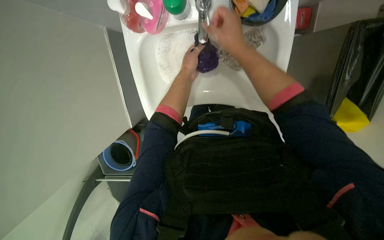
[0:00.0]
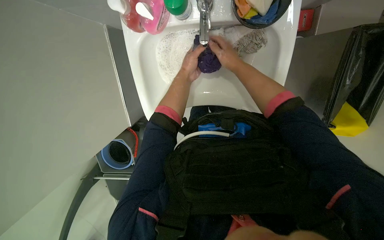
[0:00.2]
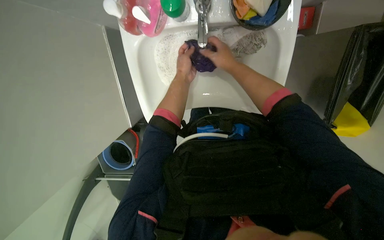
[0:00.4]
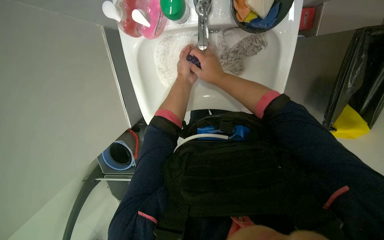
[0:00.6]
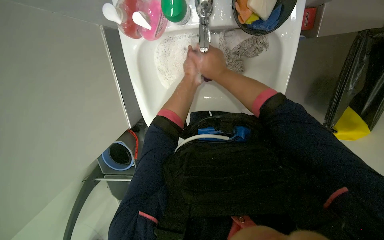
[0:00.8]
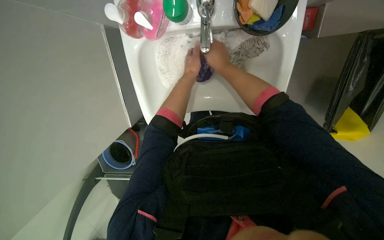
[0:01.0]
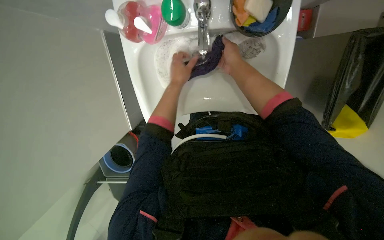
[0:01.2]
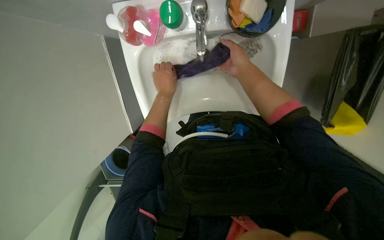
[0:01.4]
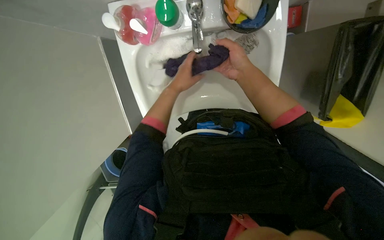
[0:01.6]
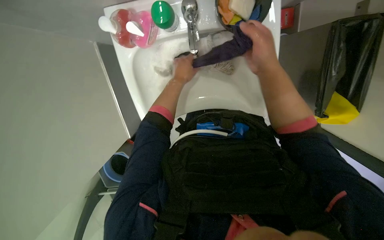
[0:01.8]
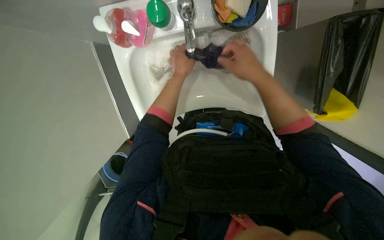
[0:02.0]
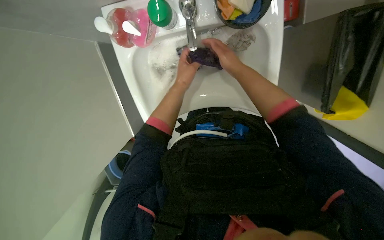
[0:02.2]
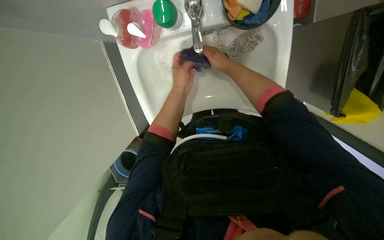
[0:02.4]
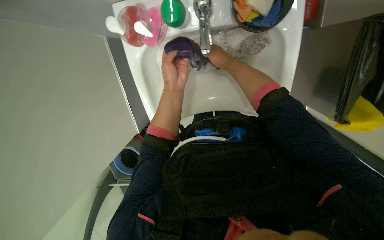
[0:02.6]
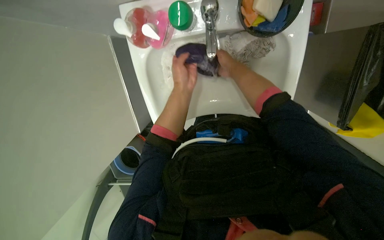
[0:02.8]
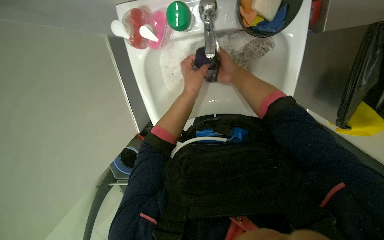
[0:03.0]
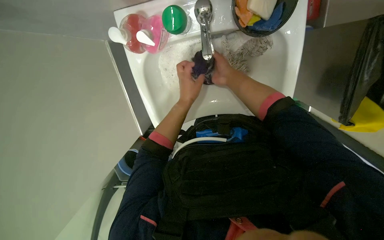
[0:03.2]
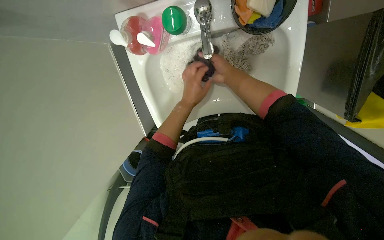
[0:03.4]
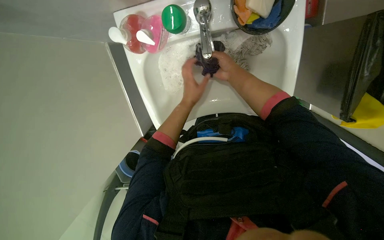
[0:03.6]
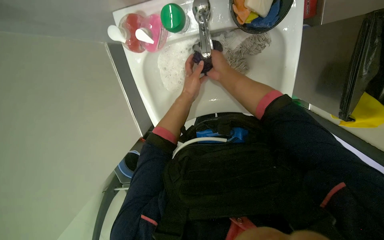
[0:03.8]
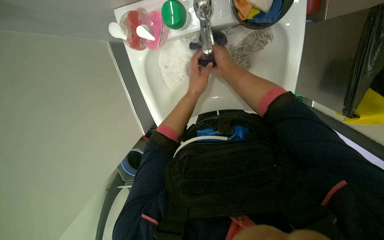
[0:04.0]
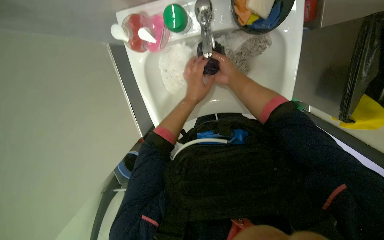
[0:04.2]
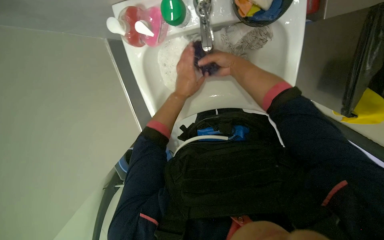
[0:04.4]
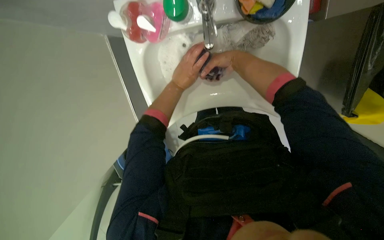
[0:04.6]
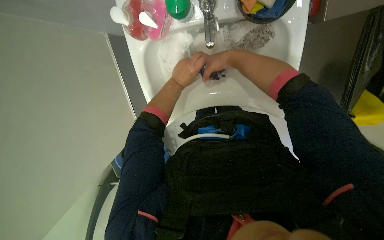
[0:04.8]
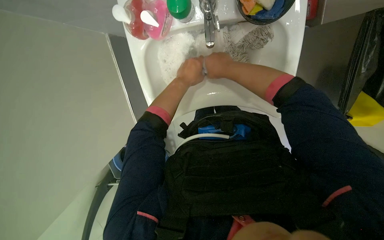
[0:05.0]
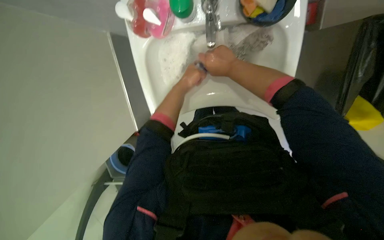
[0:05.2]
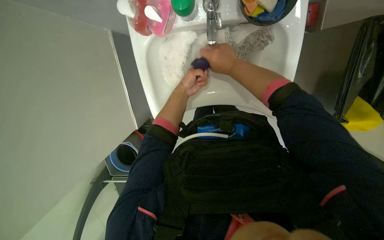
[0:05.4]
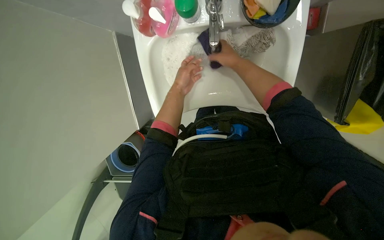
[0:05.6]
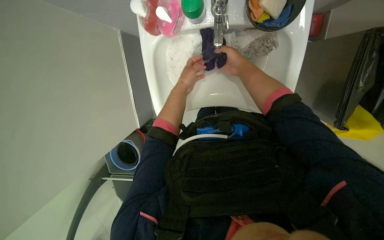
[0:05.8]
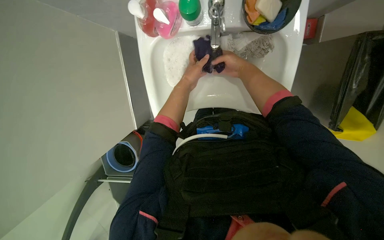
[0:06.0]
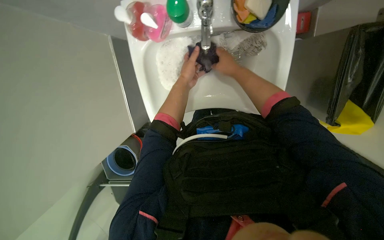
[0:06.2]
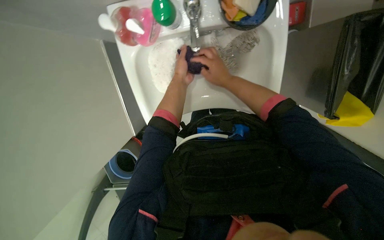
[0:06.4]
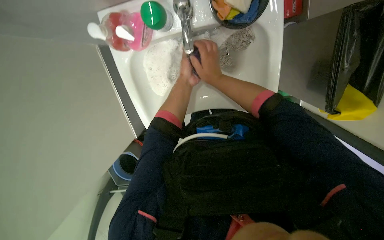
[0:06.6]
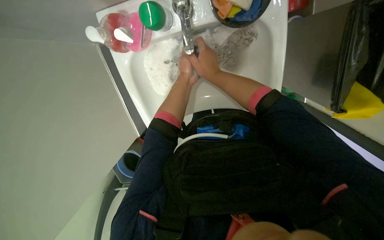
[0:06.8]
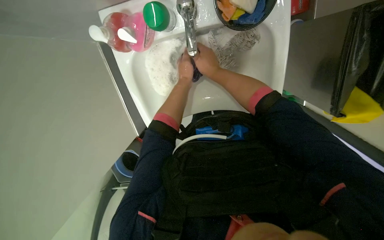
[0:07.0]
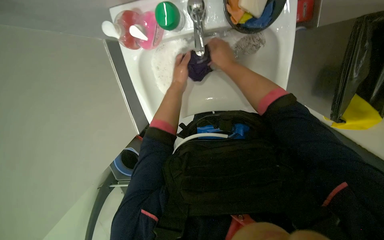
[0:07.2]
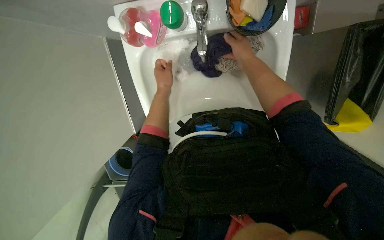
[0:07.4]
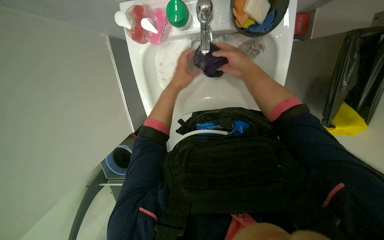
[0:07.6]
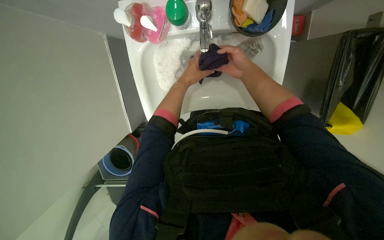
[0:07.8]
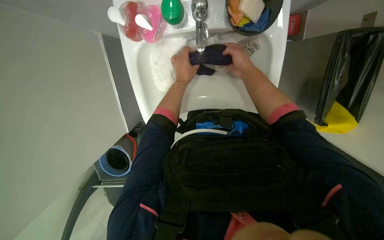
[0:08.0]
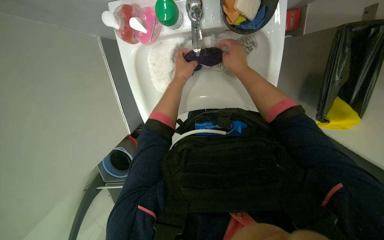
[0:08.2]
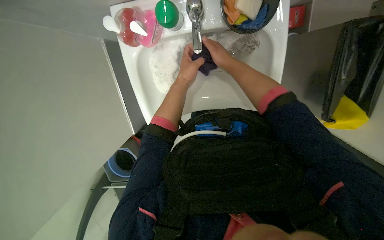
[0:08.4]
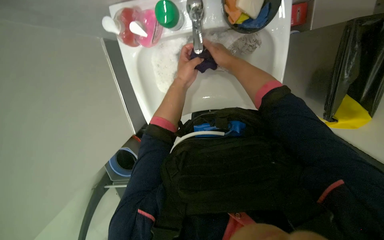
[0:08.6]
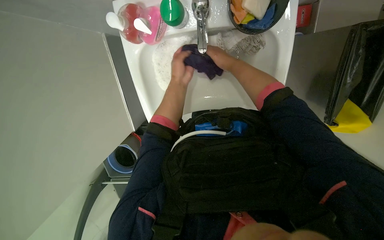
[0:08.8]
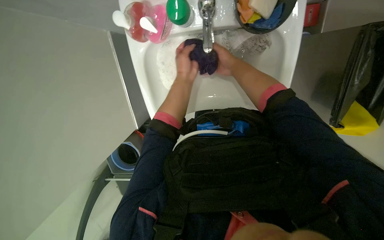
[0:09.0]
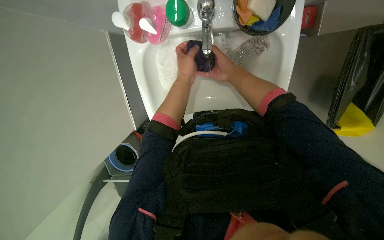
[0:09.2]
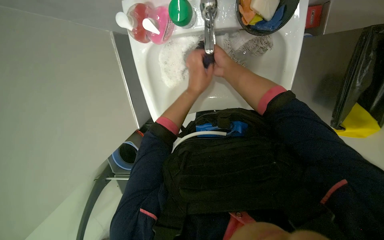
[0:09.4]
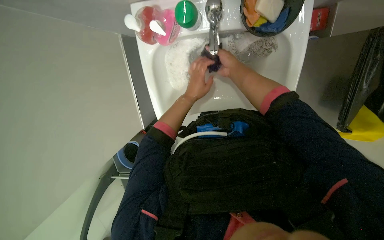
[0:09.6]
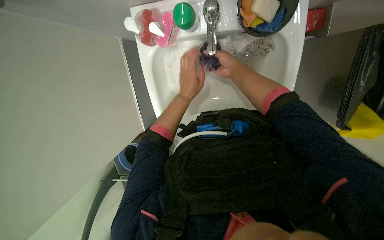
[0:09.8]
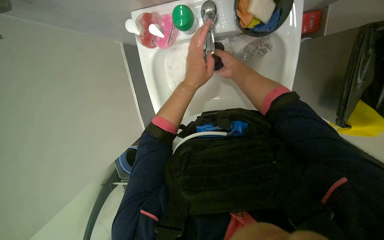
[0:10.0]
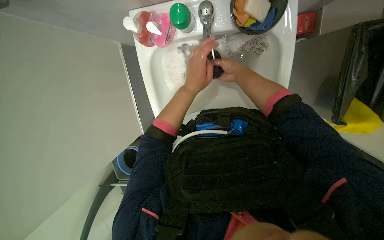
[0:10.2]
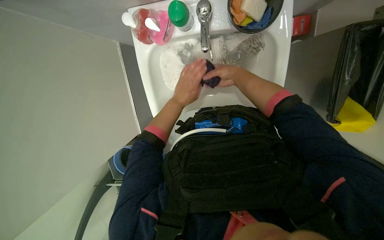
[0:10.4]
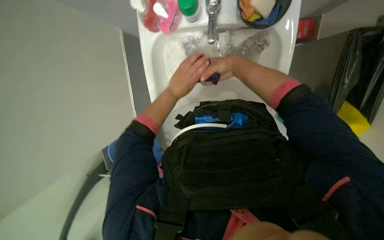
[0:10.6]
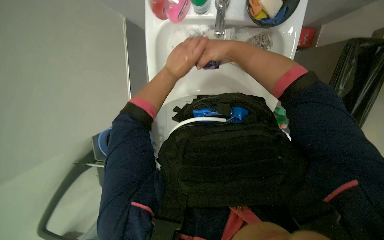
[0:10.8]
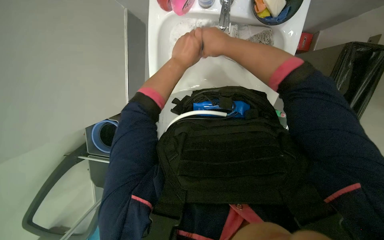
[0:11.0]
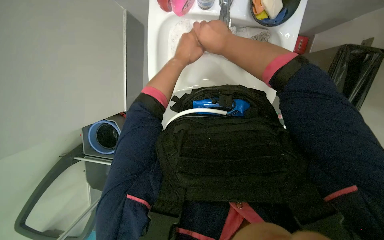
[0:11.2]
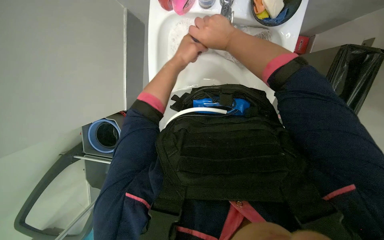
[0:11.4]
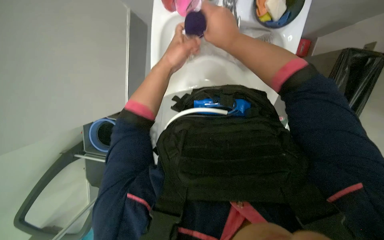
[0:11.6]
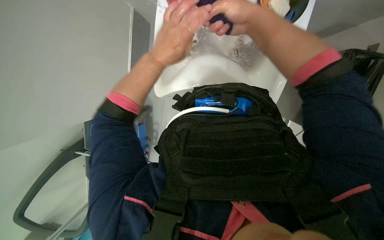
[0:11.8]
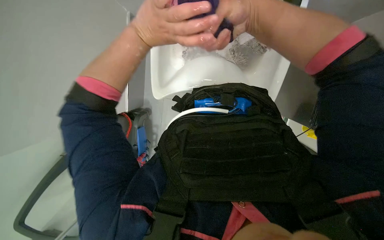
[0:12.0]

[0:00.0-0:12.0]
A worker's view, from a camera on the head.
Job: preparing cleaning supplies.
The whole recording: Washing cloths in sink. The worker washes a purple cloth in the sink, scrubbing and rinsing it.
0:01.6 to 0:03.0: The left hand reaches approximately 5 cm nearer to the camera, then returns, while the right hand goes roughly 10 cm farther from the camera.
0:03.0 to 0:04.4: The hands work in one place, with small movements.
0:04.4 to 0:06.0: The left hand moves some 5 cm nearer to the camera and comes back.
0:07.6 to 0:09.0: The hands stay close to where they were, moving slightly.
0:09.0 to 0:10.4: The left hand travels down the picture by approximately 10 cm.
0:10.4 to 0:12.0: Both hands move nearer to the camera, some 25 cm.

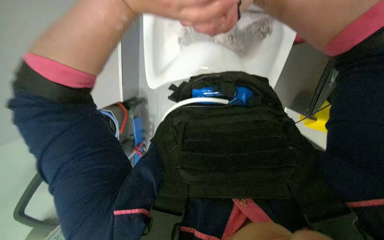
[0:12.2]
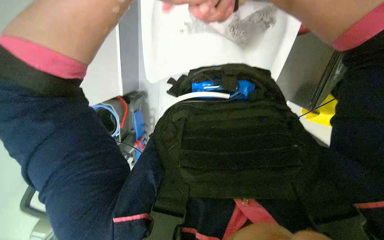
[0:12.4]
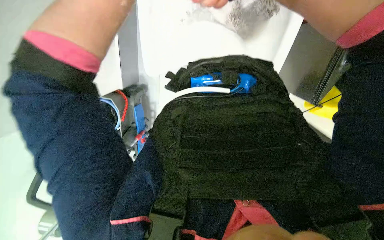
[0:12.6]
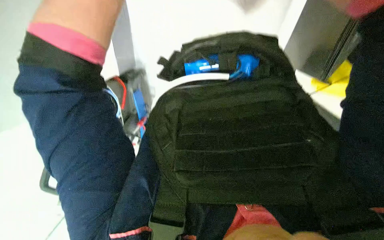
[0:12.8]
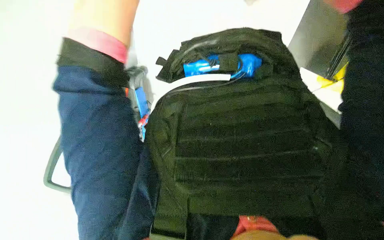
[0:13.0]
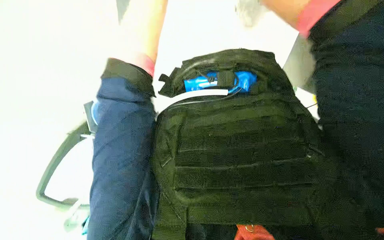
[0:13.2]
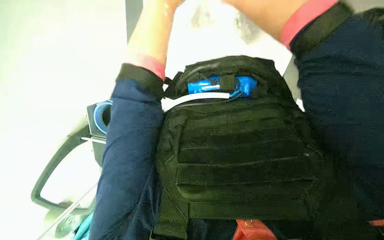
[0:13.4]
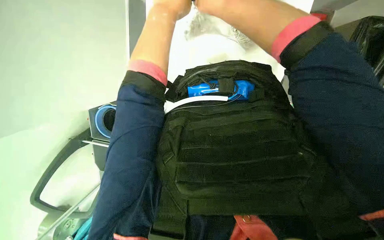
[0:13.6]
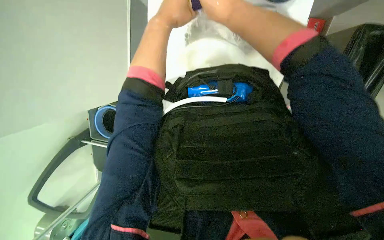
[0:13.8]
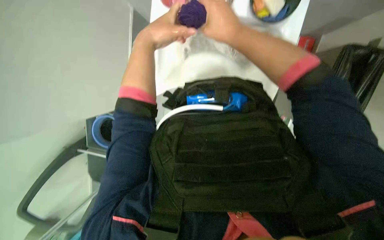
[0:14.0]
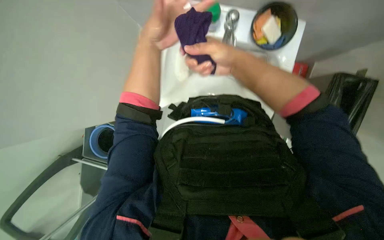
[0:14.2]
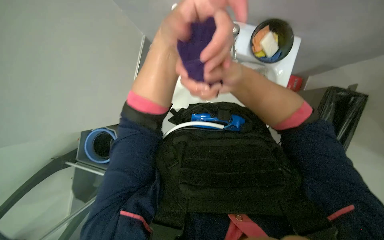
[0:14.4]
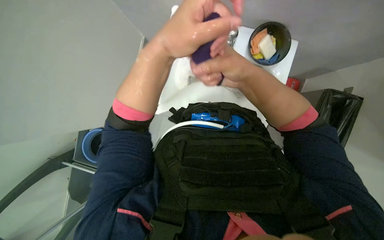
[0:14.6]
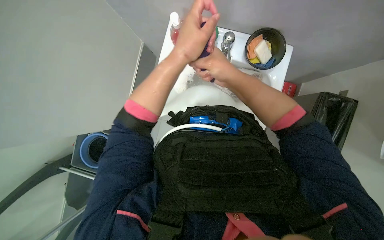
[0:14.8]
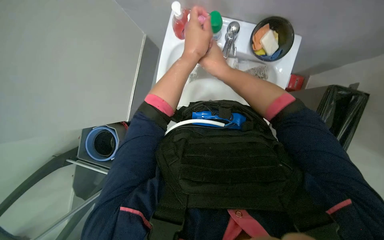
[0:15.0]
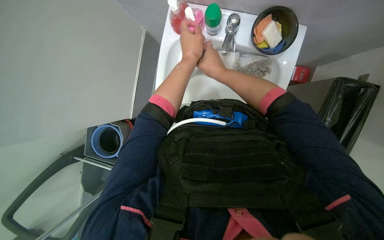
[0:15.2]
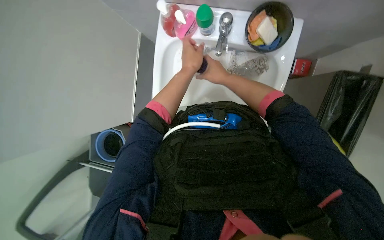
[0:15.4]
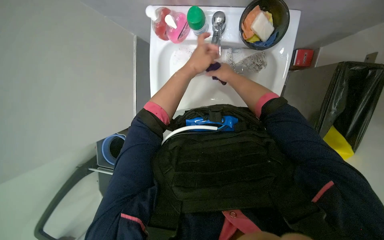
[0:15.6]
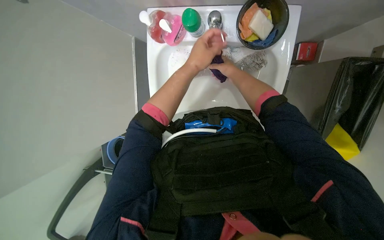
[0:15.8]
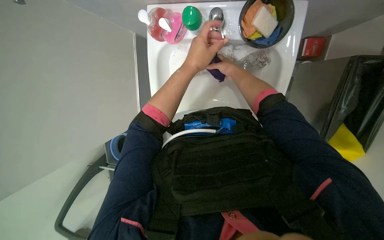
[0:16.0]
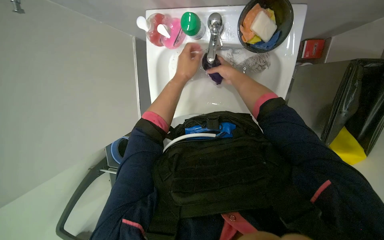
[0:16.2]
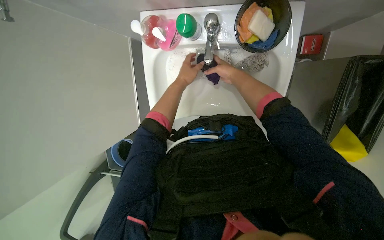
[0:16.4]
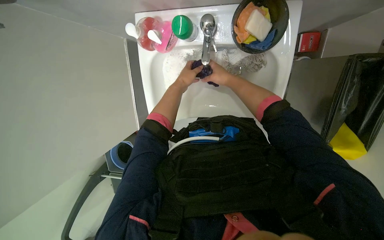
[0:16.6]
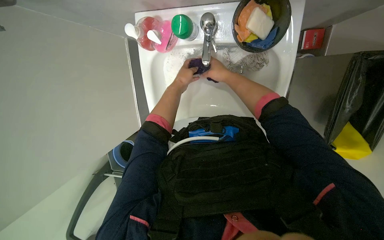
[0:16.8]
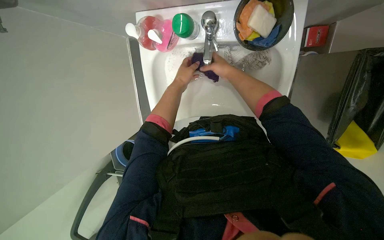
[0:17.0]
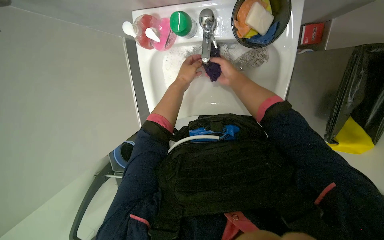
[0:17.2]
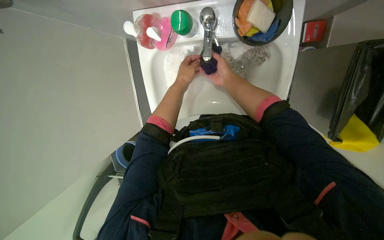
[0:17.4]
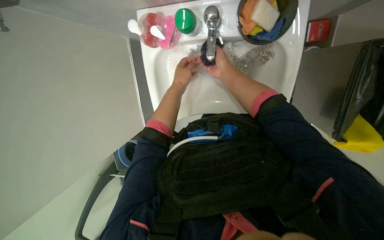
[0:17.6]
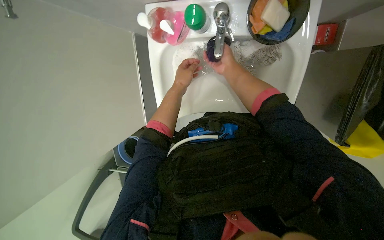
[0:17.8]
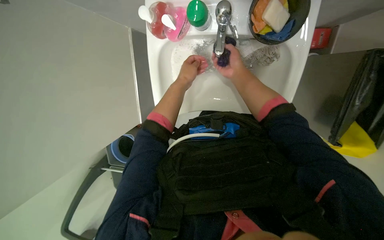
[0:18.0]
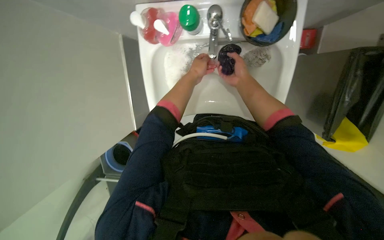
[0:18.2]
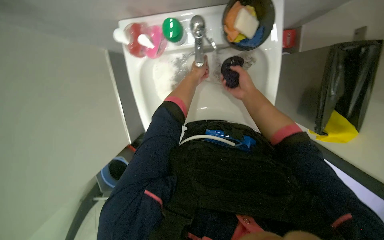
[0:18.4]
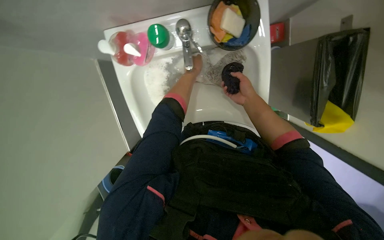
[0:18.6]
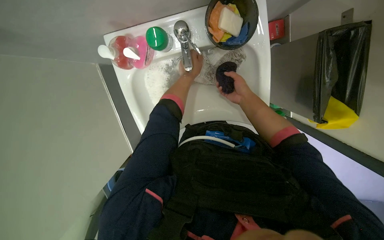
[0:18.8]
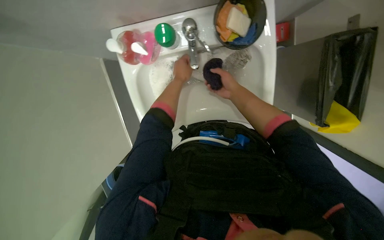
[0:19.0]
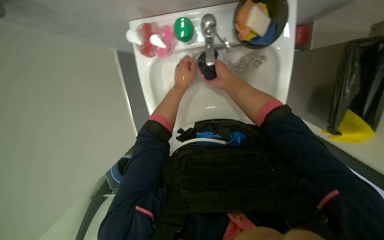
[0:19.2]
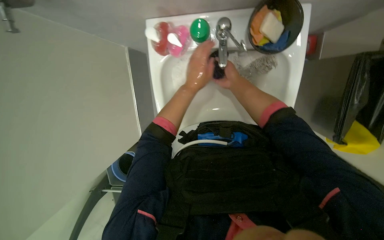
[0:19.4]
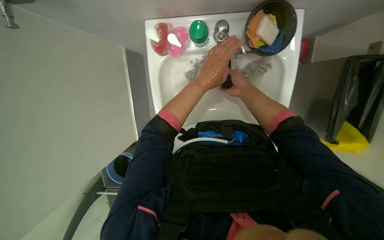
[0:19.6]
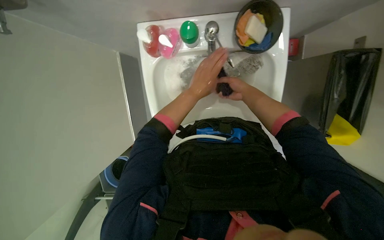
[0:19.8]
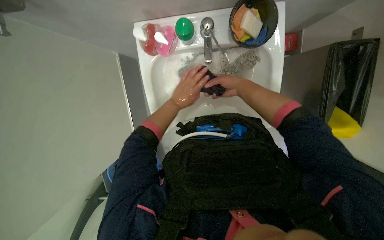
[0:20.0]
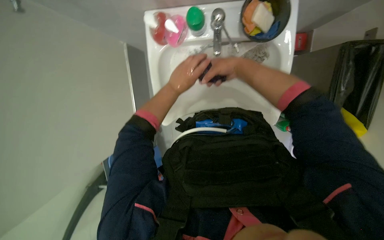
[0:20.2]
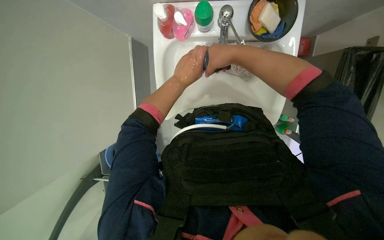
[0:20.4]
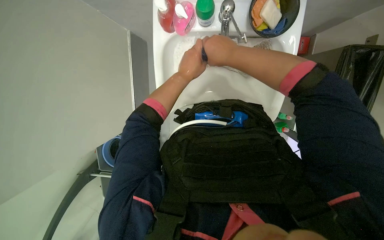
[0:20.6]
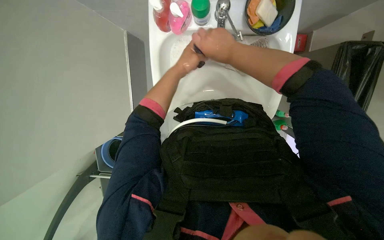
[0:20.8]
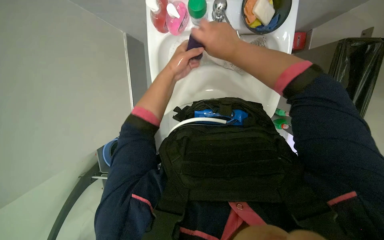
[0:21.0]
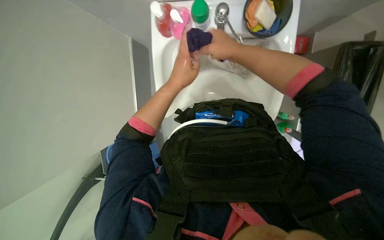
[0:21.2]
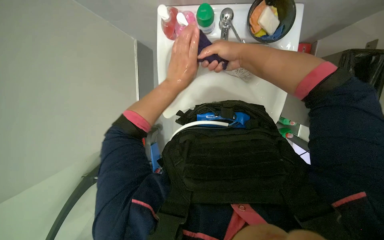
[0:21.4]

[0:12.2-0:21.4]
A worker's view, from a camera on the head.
Job: preparing cleaning supplies.
The whole recording: Washing cloths in sink. The worker washes a purple cloth in the sink, scrubbing and rinsing it.
0:15.2 to 0:16.8: The right hand moves some 15 cm farther from the camera and comes back.
0:16.8 to 0:18.4: The right hand goes approximately 10 cm to the right.
0:19.8 to 0:21.4: The right hand goes about 20 cm nearer to the camera and to the left; the left hand moves to the left, about 10 cm.
